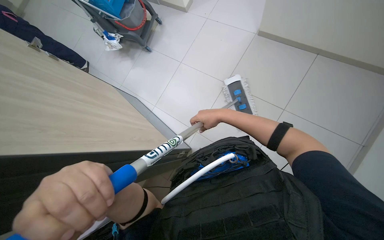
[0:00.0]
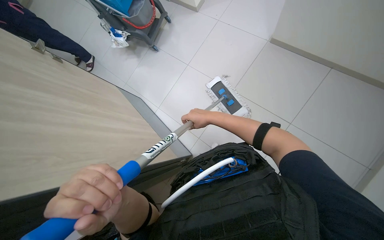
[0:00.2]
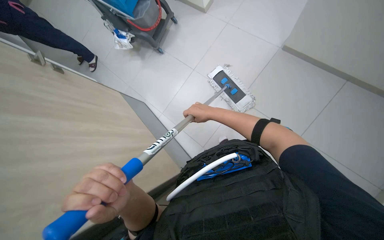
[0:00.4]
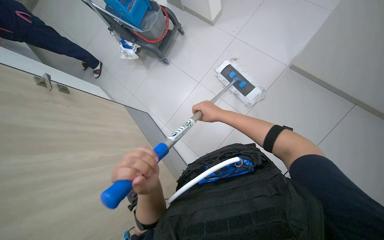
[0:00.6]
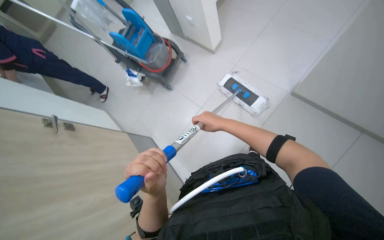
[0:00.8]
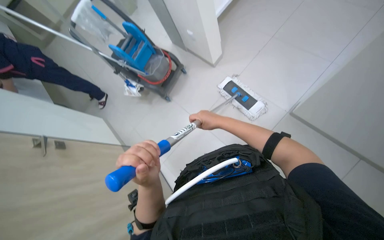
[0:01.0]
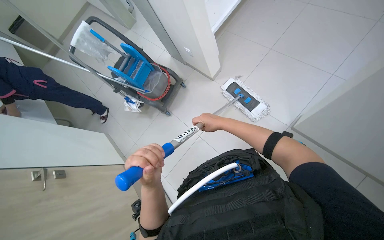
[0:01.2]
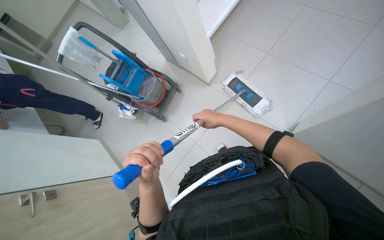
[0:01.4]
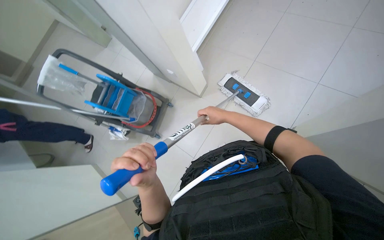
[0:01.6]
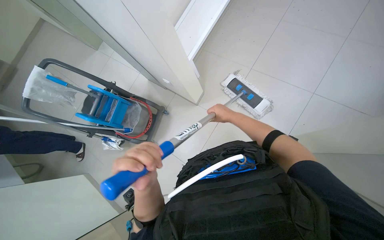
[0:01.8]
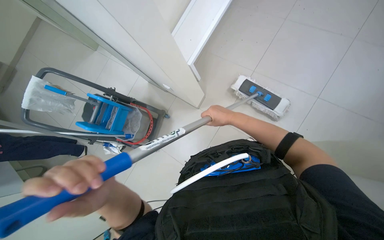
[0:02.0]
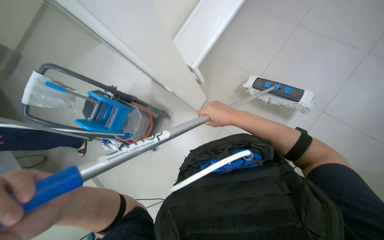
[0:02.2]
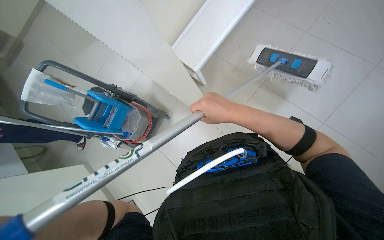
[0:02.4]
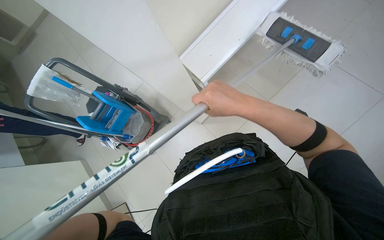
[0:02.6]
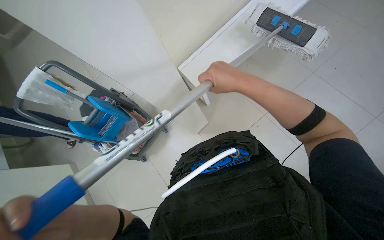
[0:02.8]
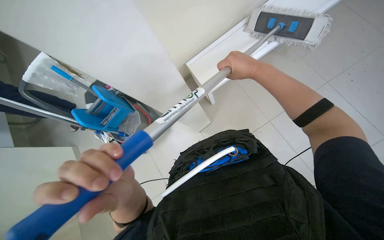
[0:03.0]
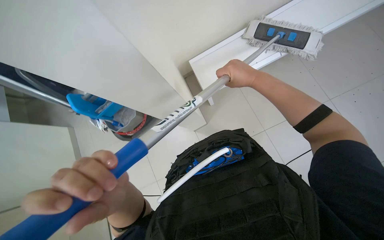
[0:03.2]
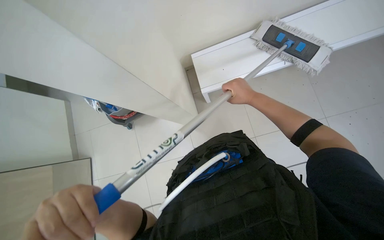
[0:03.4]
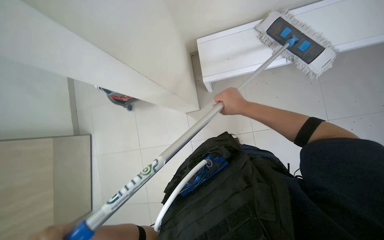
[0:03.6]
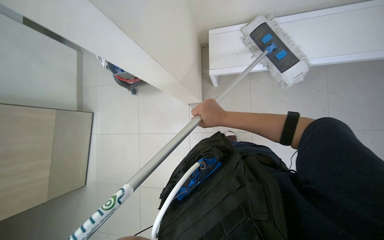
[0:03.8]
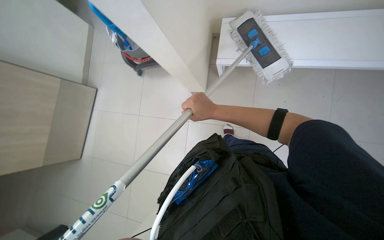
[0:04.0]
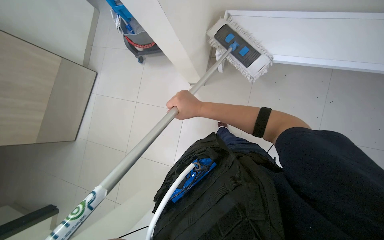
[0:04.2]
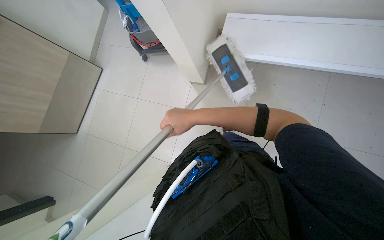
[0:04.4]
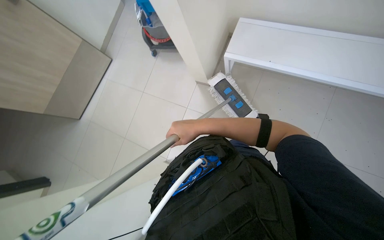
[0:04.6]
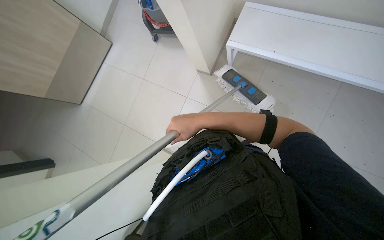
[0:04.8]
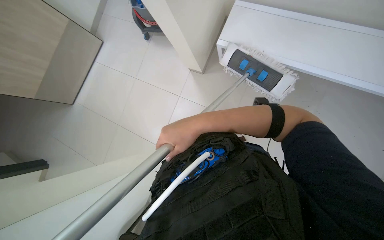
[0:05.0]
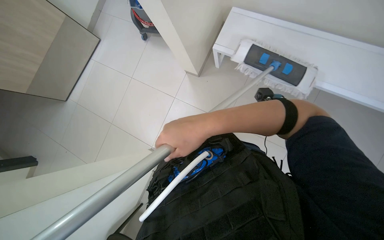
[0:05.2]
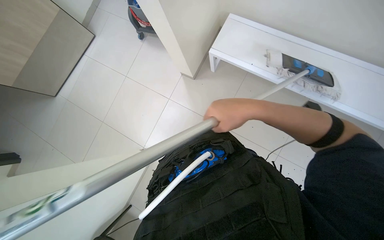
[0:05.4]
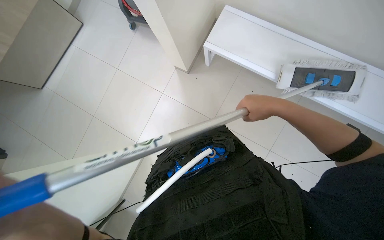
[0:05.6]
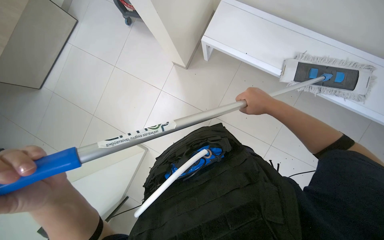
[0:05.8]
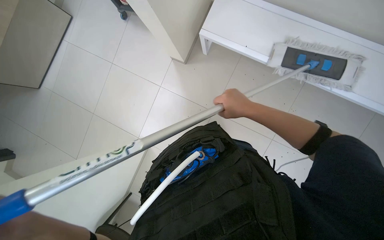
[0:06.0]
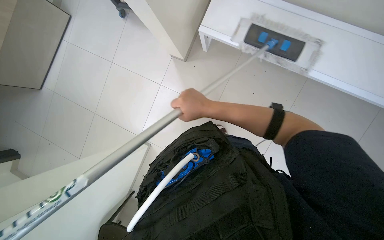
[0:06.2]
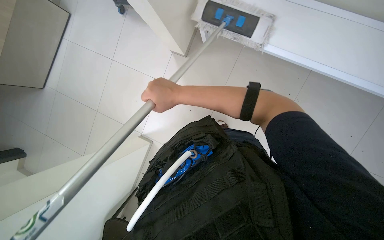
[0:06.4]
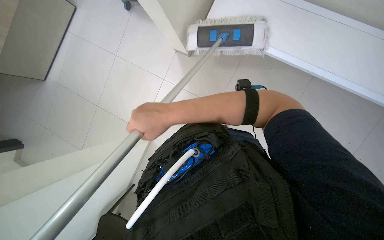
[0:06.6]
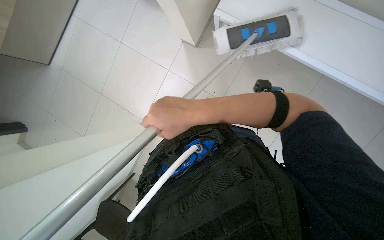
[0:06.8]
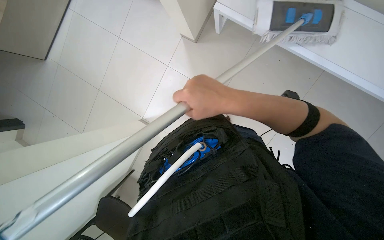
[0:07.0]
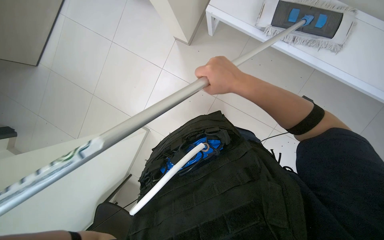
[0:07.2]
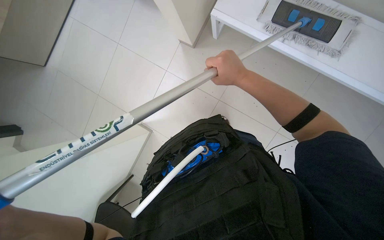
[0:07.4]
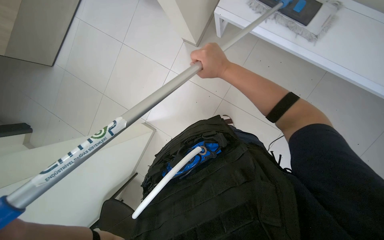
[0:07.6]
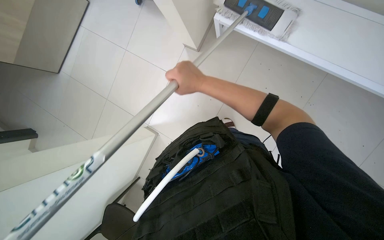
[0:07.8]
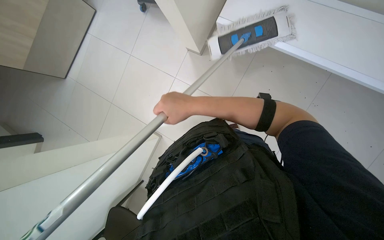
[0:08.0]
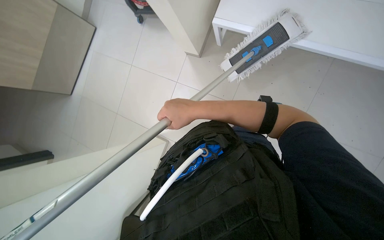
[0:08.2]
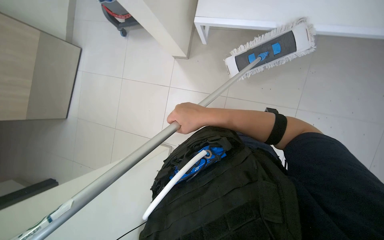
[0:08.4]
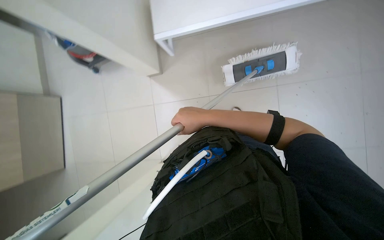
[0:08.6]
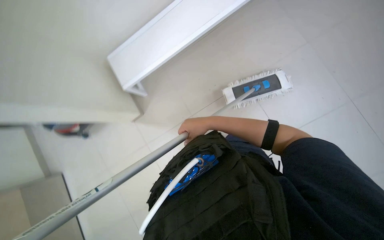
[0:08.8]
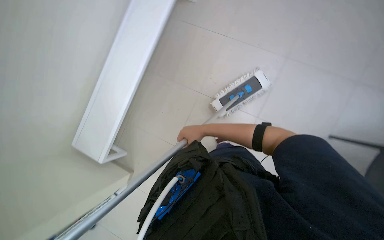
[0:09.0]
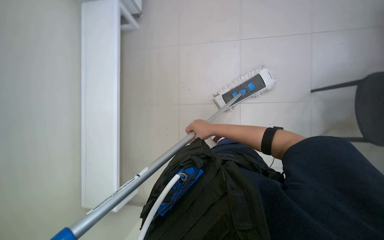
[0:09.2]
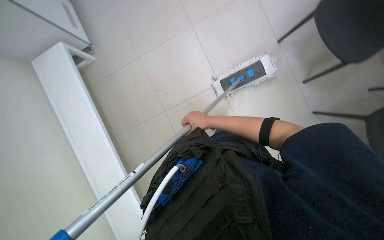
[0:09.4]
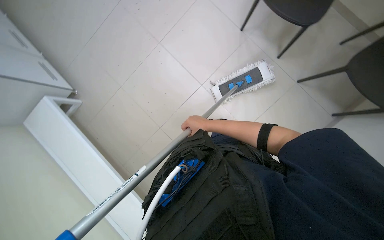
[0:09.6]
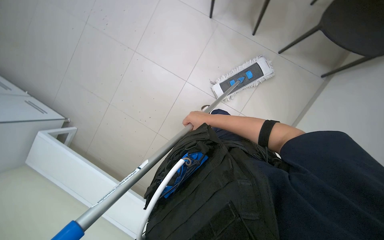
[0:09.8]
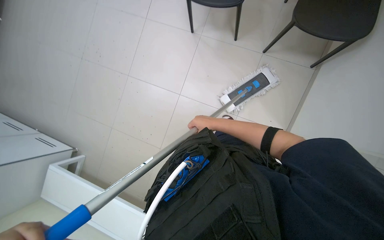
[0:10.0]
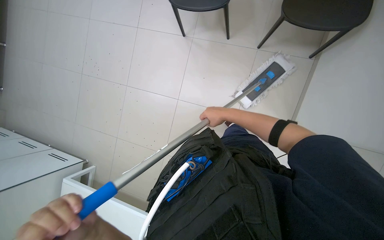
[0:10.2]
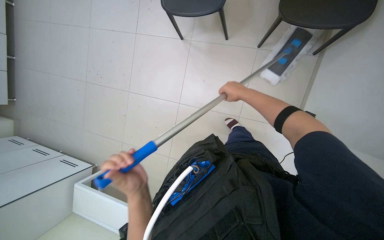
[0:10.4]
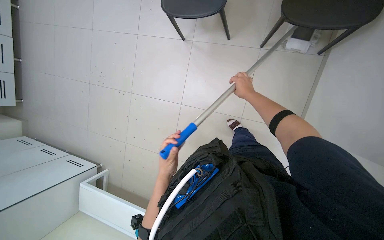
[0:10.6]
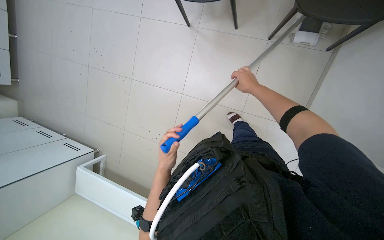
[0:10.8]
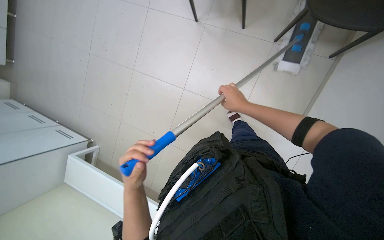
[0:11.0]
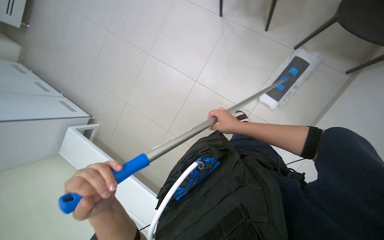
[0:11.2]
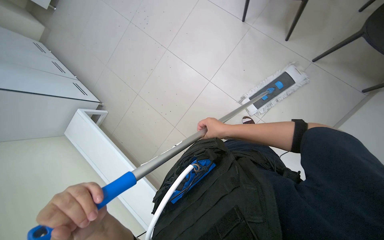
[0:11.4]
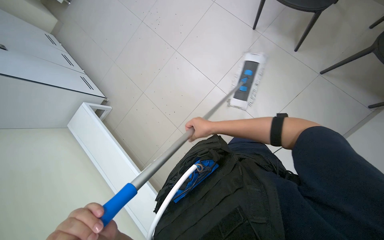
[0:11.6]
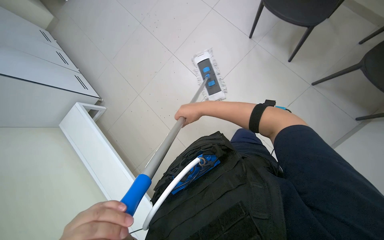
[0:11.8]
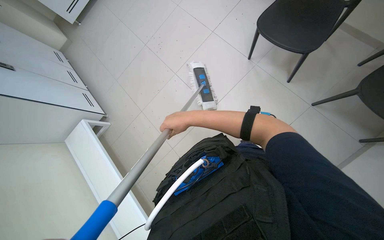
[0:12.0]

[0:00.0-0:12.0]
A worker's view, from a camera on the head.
Job: mopping floor.
The whole recording: Mopping floor. The worker mops the floor with a flat mop.
0:00.0 to 0:01.6: The head travels roughly 50 cm. The wearer looks about 15 degrees further upward.
0:01.6 to 0:03.0: The right hand moves up the picture, about 40 cm.
0:03.0 to 0:04.4: The view tips downward by approximately 20 degrees. The scene turns about 30 degrees clockwise in the picture. The right hand shifts approximately 25 cm down the picture and to the left.
0:04.4 to 0:06.0: The right hand shifts roughly 30 cm to the right.
0:09.0 to 0:10.4: Everything in view rotates about 45 degrees counterclockwise.
0:10.4 to 0:12.0: The scene turns some 35 degrees clockwise in the picture. The right hand goes some 40 cm to the left and down the picture.

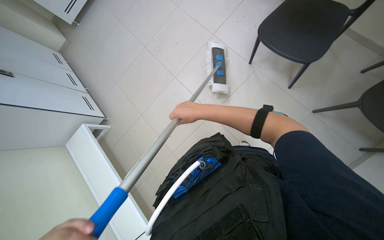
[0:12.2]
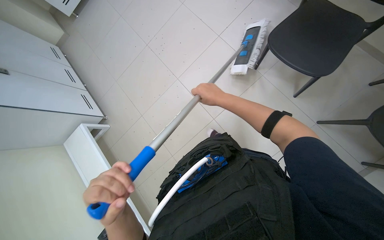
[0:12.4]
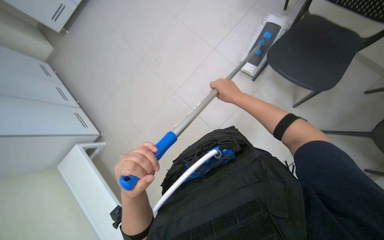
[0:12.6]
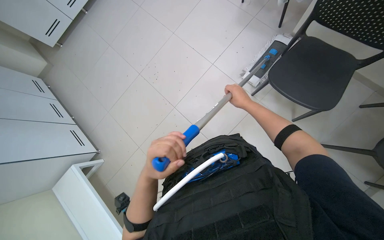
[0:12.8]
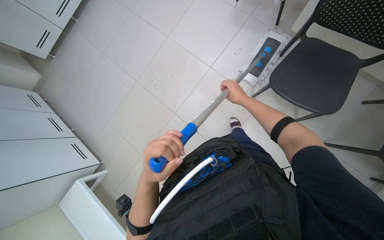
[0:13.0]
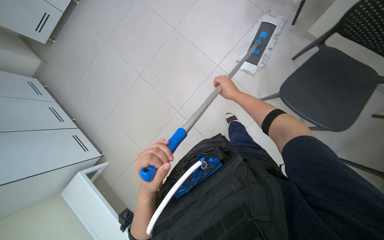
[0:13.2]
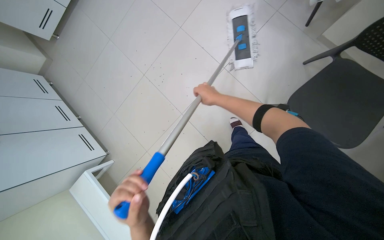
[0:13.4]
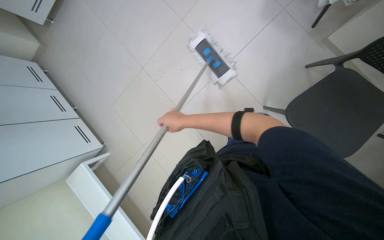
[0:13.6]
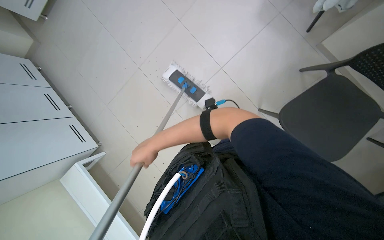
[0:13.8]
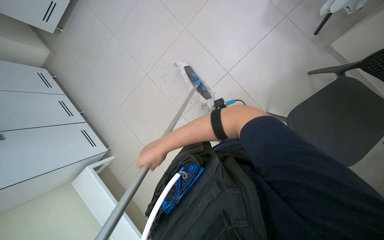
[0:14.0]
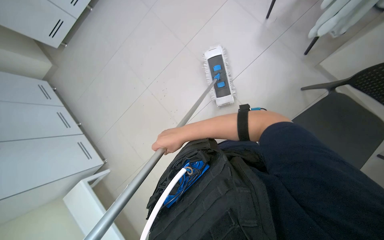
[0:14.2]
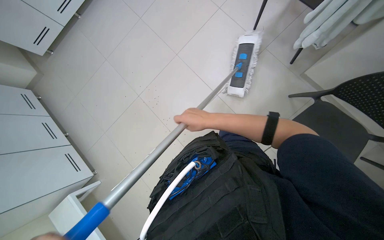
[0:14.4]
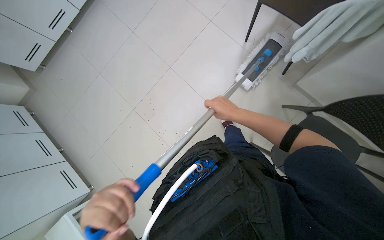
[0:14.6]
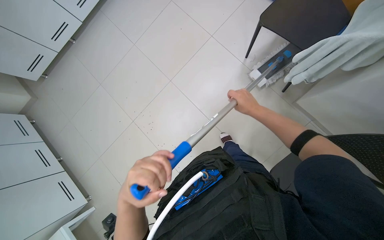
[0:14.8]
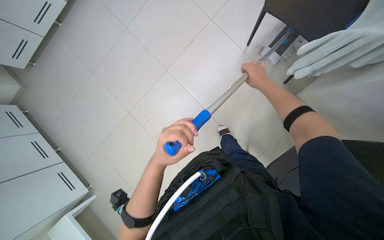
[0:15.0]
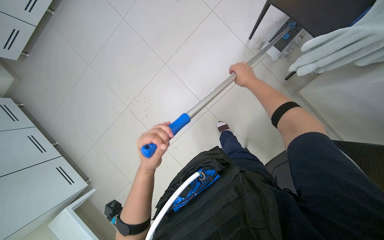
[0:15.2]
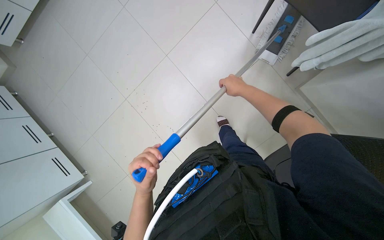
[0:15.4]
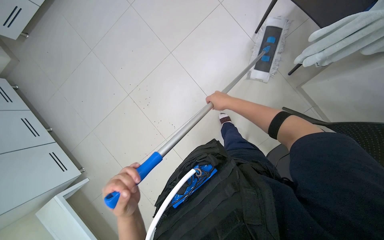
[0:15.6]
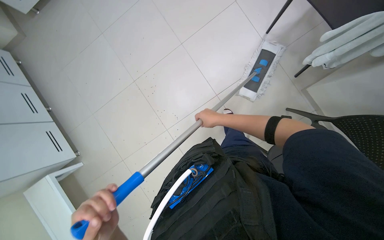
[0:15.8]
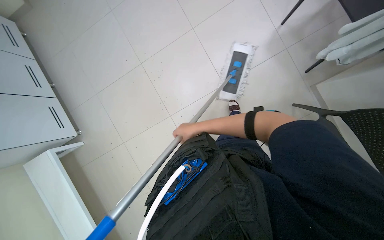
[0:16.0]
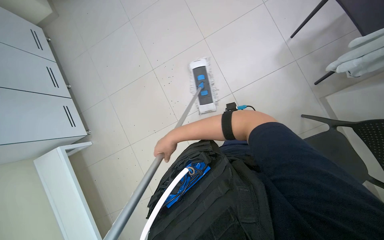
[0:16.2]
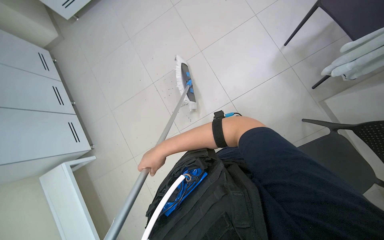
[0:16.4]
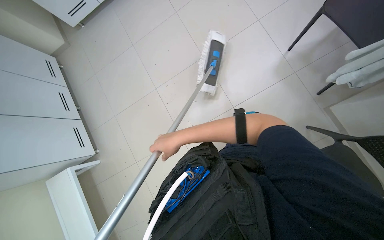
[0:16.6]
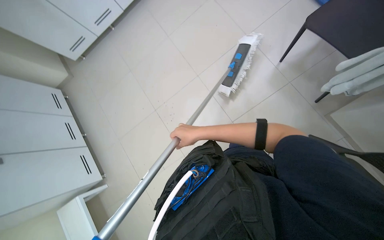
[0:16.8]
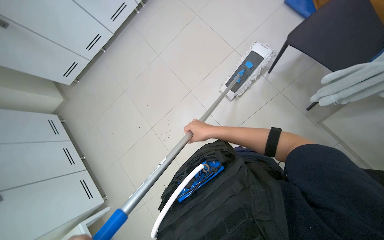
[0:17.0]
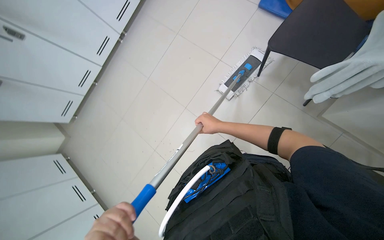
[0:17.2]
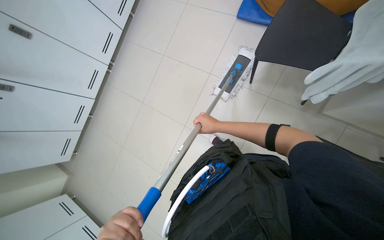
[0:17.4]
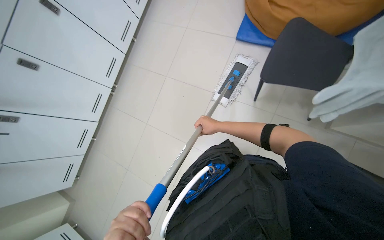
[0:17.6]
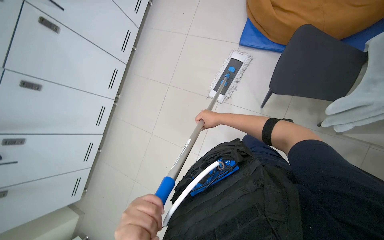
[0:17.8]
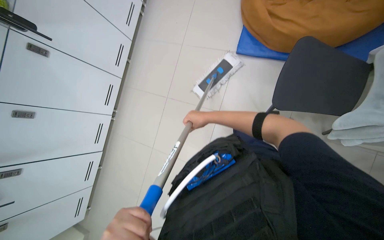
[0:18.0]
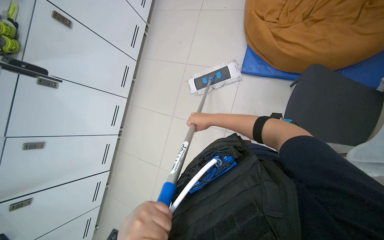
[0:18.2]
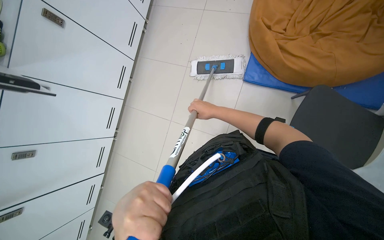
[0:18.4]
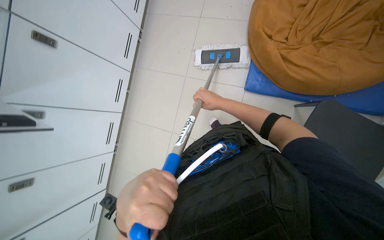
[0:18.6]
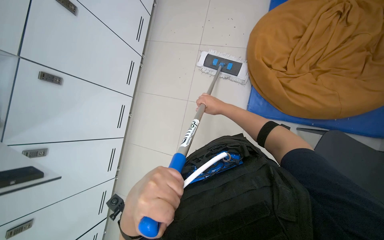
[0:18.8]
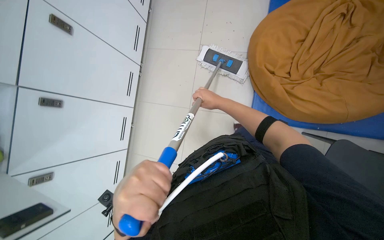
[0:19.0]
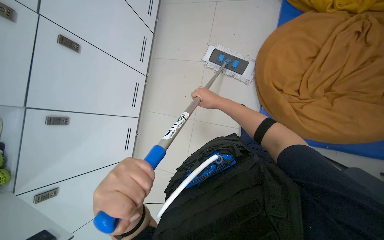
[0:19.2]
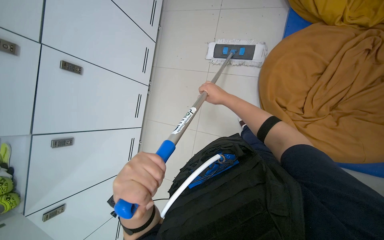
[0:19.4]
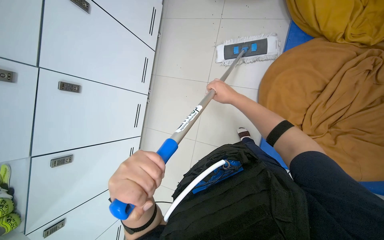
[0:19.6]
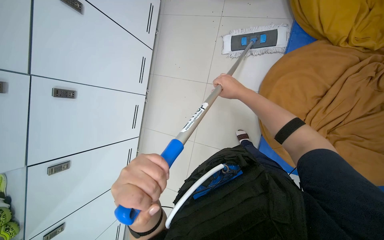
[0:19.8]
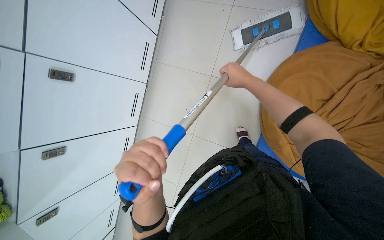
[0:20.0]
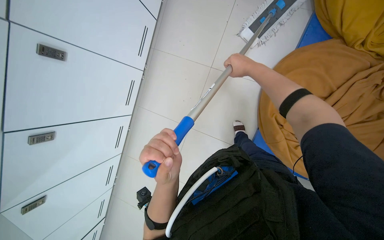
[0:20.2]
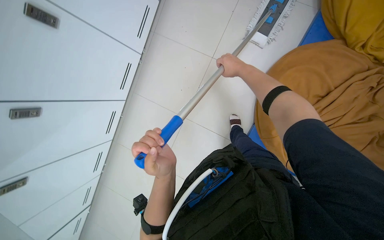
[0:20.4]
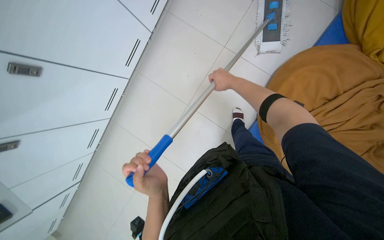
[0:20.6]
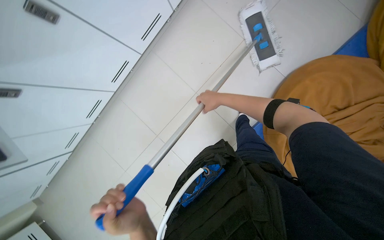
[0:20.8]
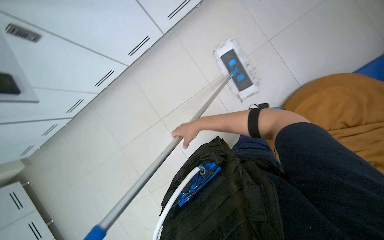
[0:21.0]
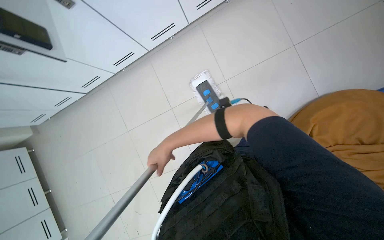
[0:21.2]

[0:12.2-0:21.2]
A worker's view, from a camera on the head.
Job: mopping floor.
The whole recording: Mopping floor. The worker mops the floor with a flat mop.
0:12.2 to 0:13.8: The camera is carried some 60 cm.
0:13.8 to 0:15.2: The right hand is displaced up the picture and to the right by about 70 cm.
0:15.2 to 0:16.6: The right hand goes about 60 cm to the left and down the picture.
0:16.6 to 0:18.2: The wearer moves some 1 m. The camera pitches upward, by roughly 15 degrees. The scene rotates counterclockwise by roughly 45 degrees.
0:18.2 to 0:19.8: The head travels some 1 m.
0:19.8 to 0:21.2: The wearer moves some 50 cm. The scene rotates clockwise by approximately 50 degrees.
